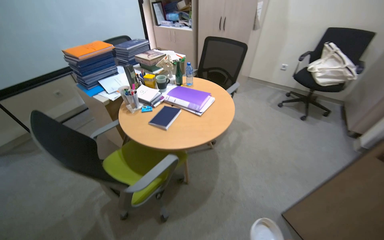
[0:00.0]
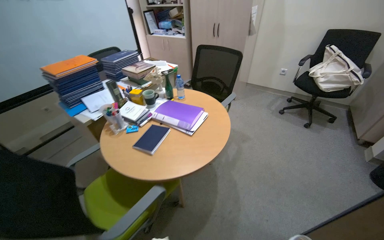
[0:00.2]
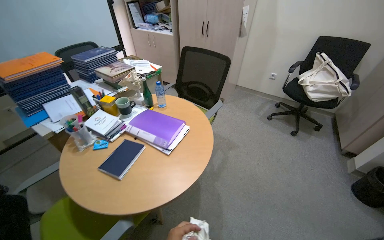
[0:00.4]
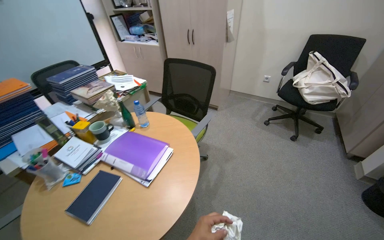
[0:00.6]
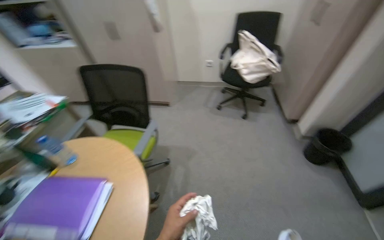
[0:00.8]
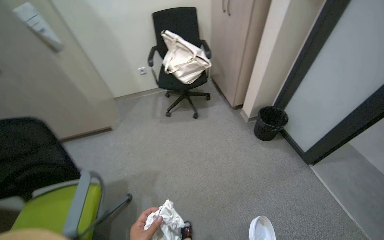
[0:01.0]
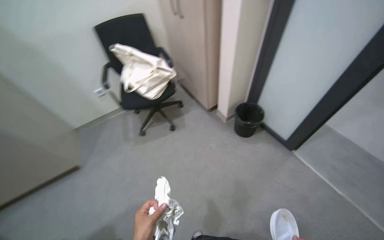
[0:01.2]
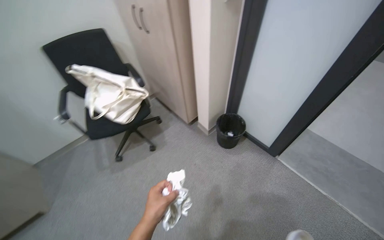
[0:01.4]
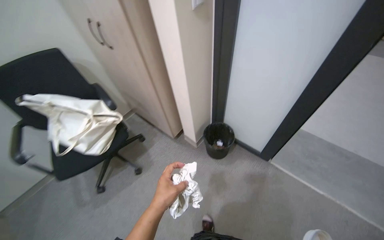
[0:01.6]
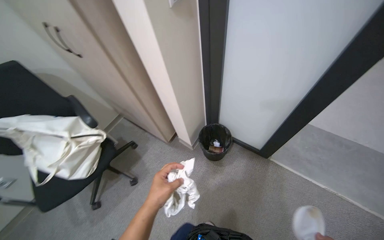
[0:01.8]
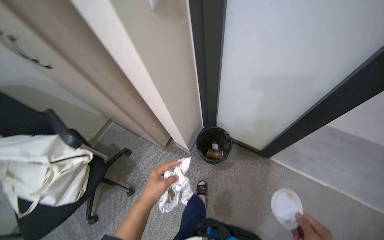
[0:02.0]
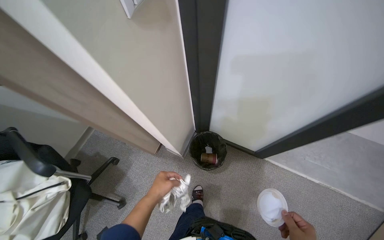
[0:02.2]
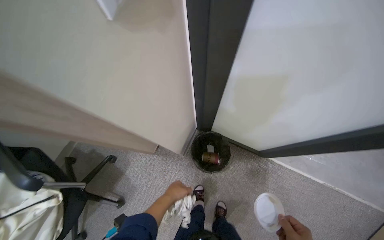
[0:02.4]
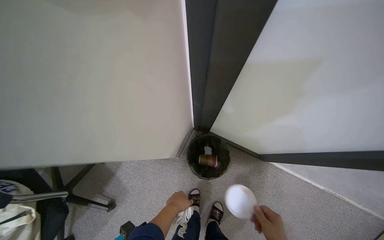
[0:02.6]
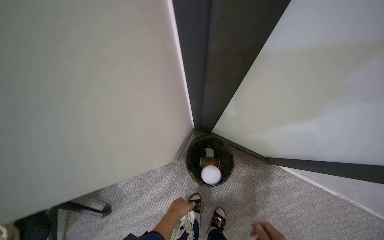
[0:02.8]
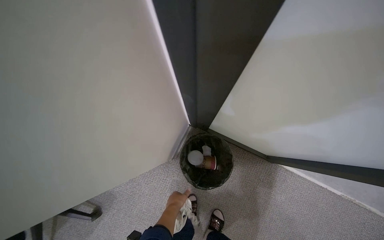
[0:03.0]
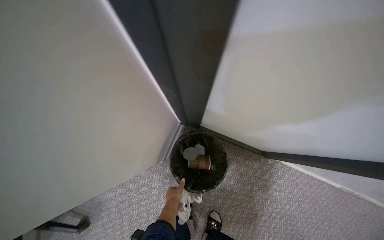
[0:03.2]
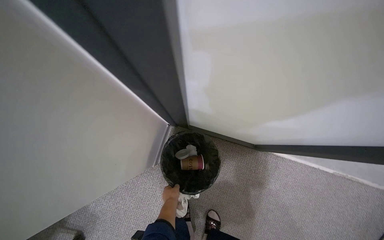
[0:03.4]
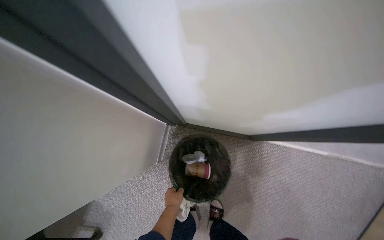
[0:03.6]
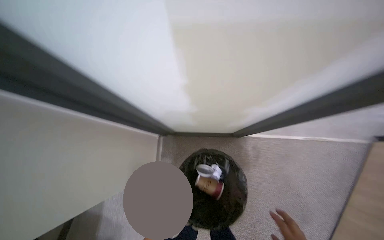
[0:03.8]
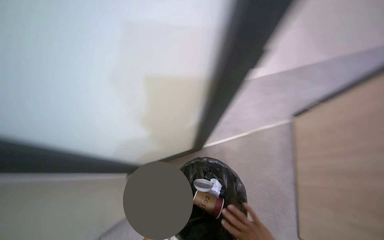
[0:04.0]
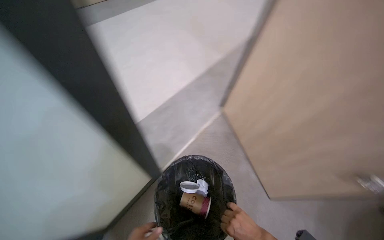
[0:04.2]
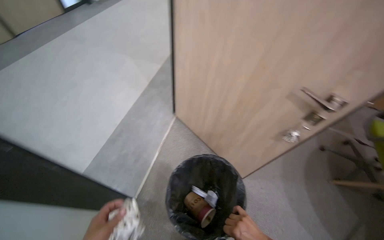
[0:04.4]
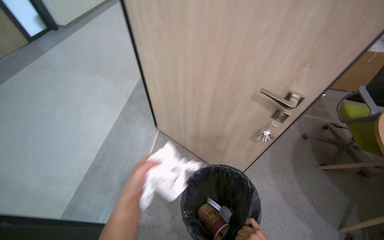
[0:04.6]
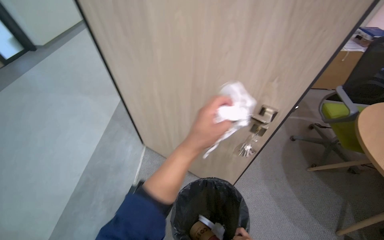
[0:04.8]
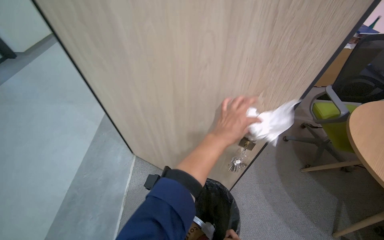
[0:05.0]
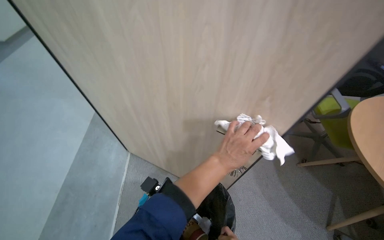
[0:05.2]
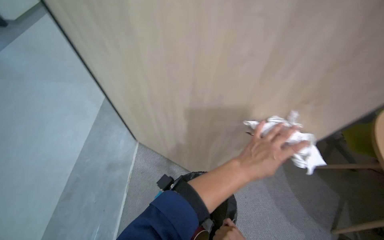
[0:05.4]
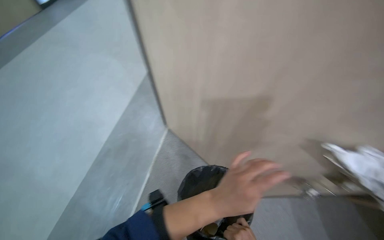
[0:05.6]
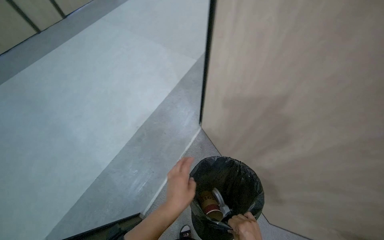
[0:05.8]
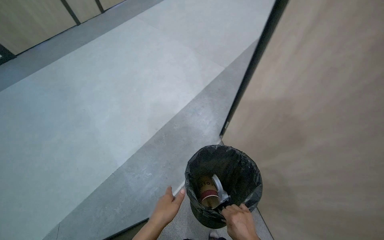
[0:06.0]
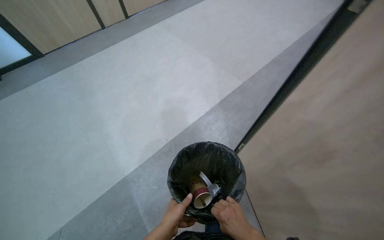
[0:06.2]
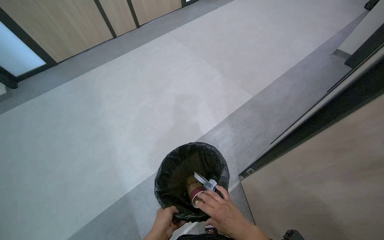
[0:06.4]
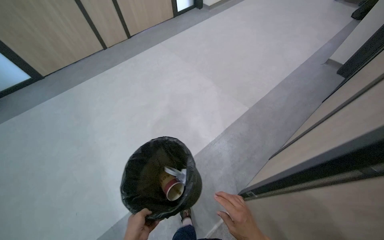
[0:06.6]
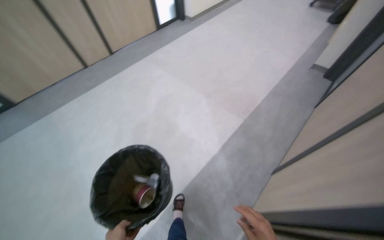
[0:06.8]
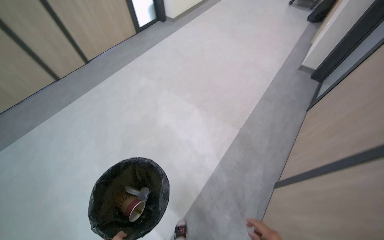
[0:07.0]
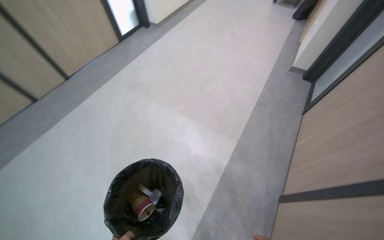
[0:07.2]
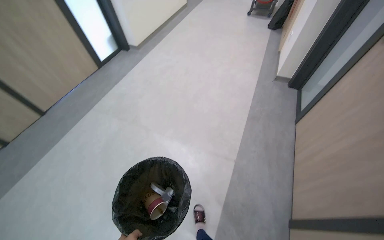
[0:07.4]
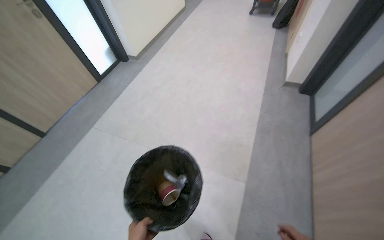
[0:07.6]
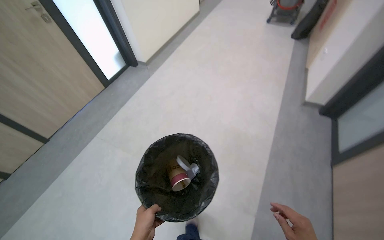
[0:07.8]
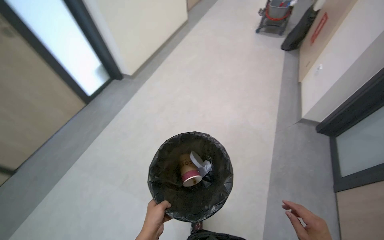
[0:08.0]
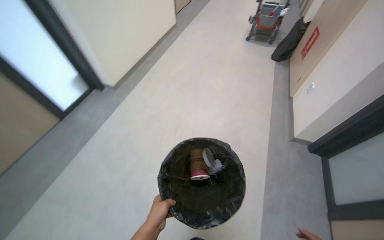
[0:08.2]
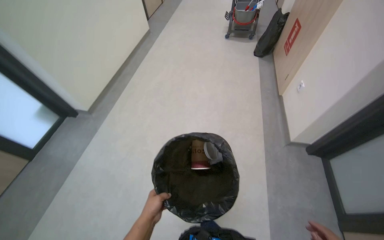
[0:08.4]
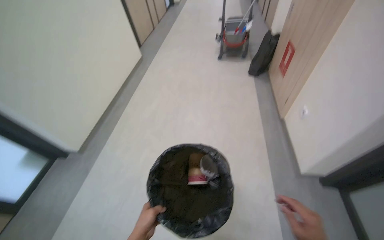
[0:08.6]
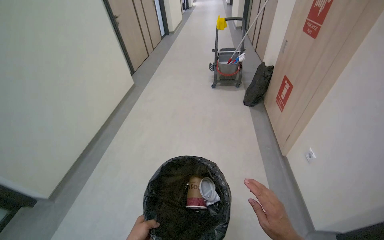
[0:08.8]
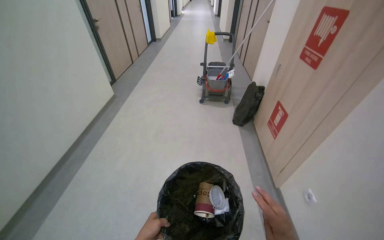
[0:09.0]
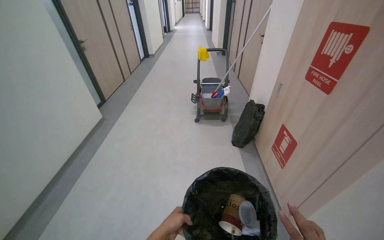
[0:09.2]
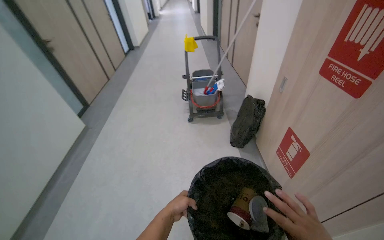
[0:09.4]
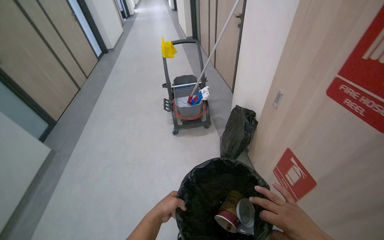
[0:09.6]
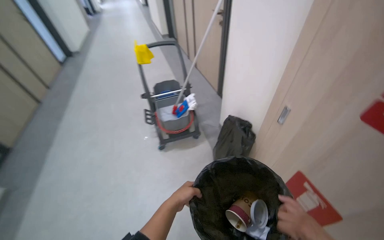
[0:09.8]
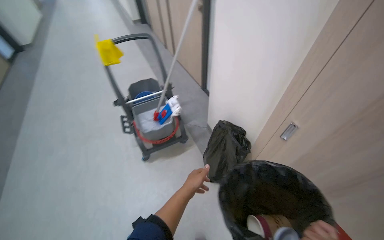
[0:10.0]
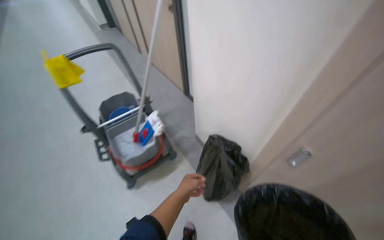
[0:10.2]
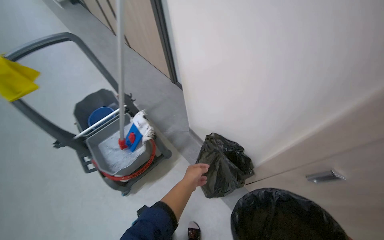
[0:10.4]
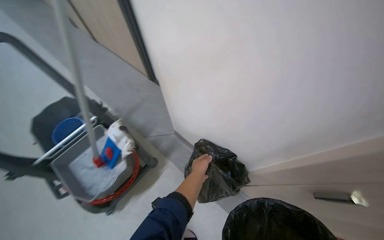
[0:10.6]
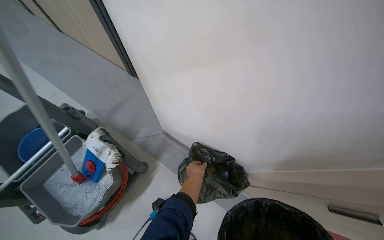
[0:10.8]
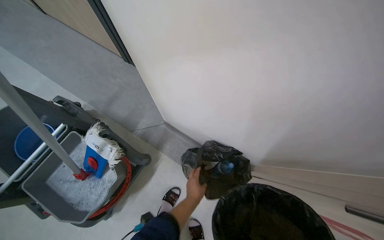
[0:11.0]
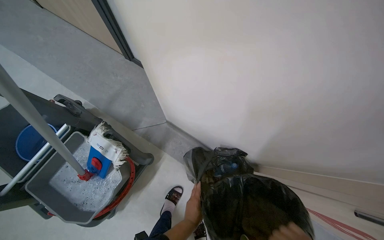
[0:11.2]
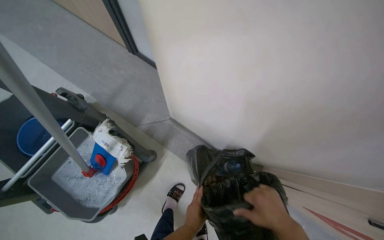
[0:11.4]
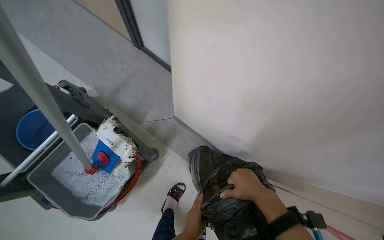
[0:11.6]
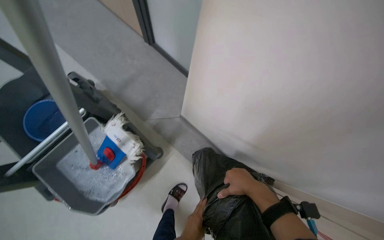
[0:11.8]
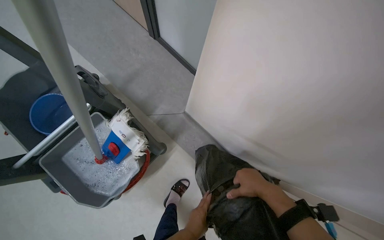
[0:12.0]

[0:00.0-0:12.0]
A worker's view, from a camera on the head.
Job: managing trash.
The whole recording: Emptying office trash bins. The worker collects trash from office bins and empties them into a larger bag on the cleaning cart.
0:00.0 to 0:01.6: The camera is carried some 1.5 m. The wearer's head swings approximately 85 degrees to the right.
0:01.6 to 0:03.0: The camera is carried about 80 cm. The view tips downward by about 20 degrees.
0:03.0 to 0:04.4: The head rotates roughly 60 degrees to the right.
0:06.0 to 0:07.6: The camera travels roughly 1.5 m.
0:07.6 to 0:09.0: The camera travels roughly 1.5 m. The head rotates roughly 20 degrees to the right. The view tilts roughly 15 degrees upward.
0:09.0 to 0:10.4: The wearer moves roughly 1.5 m. The wearer's head swings approximately 45 degrees to the right. The camera pitches downward, by approximately 15 degrees.
0:10.4 to 0:12.0: The camera is carried roughly 50 cm. The view tips downward by roughly 20 degrees.

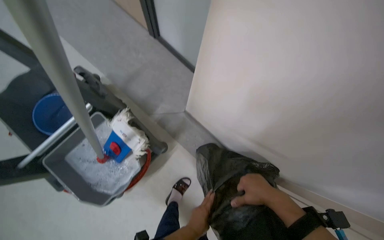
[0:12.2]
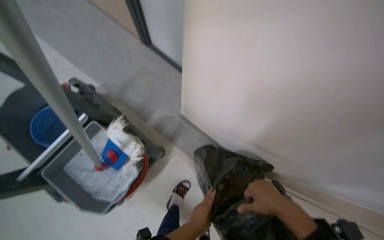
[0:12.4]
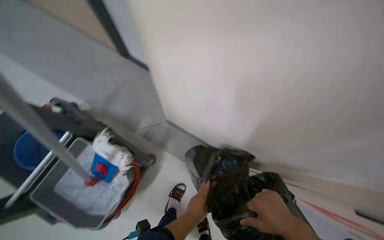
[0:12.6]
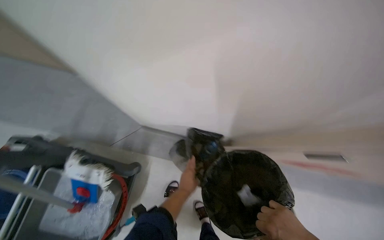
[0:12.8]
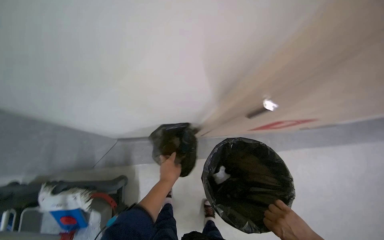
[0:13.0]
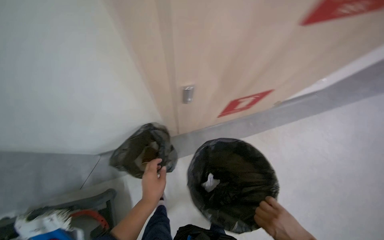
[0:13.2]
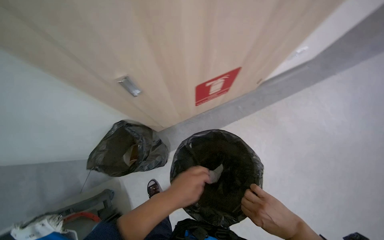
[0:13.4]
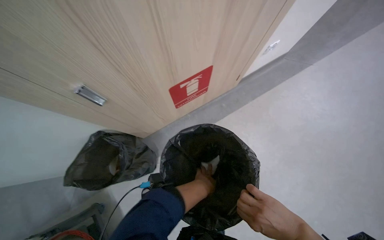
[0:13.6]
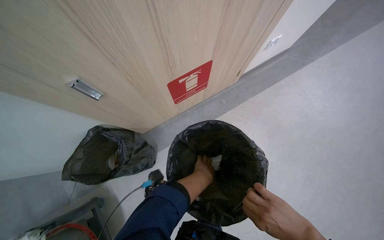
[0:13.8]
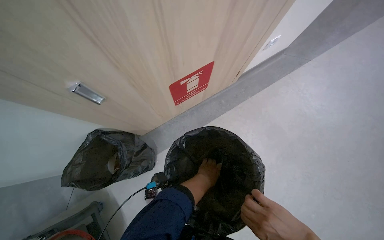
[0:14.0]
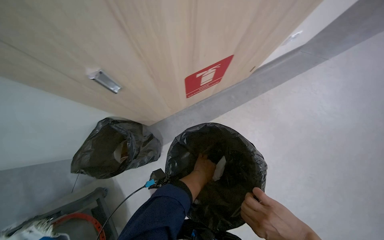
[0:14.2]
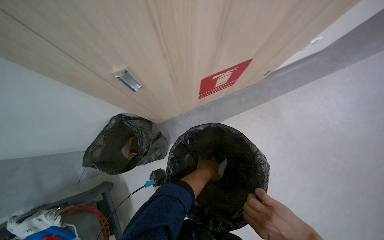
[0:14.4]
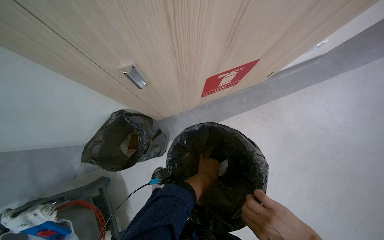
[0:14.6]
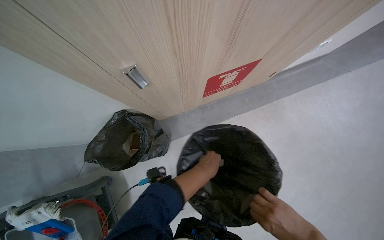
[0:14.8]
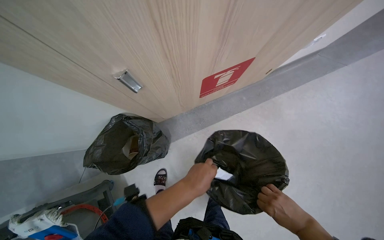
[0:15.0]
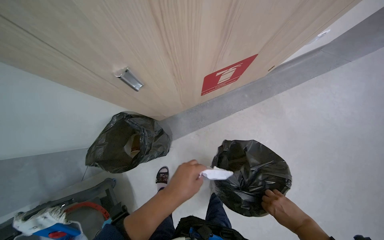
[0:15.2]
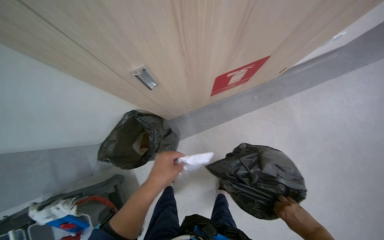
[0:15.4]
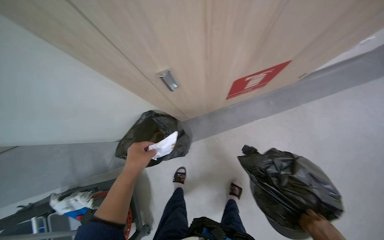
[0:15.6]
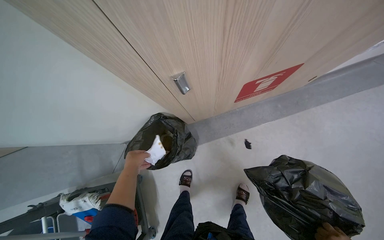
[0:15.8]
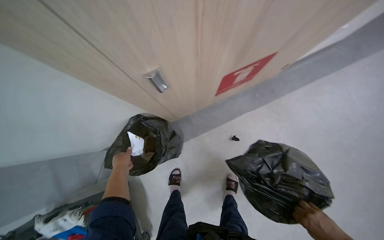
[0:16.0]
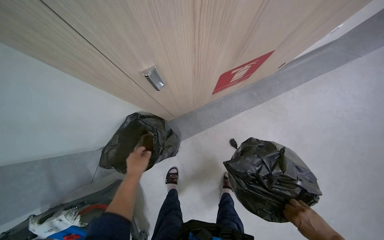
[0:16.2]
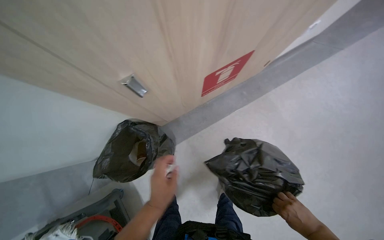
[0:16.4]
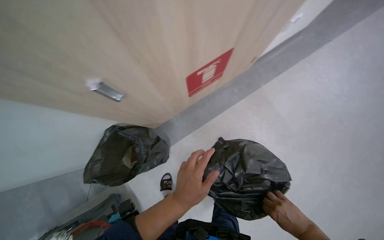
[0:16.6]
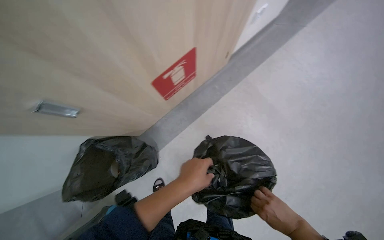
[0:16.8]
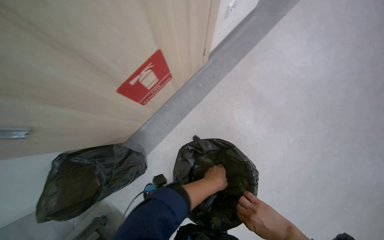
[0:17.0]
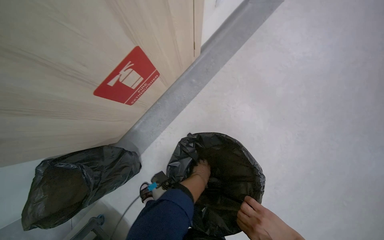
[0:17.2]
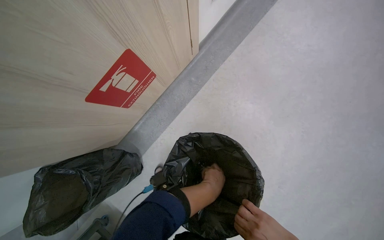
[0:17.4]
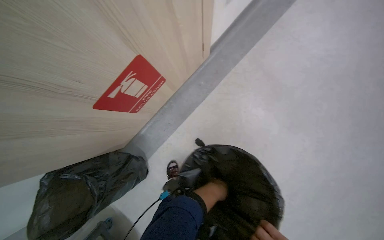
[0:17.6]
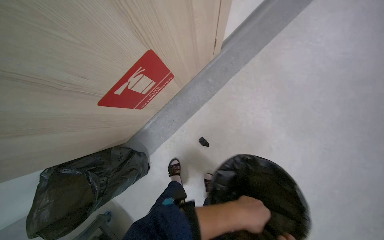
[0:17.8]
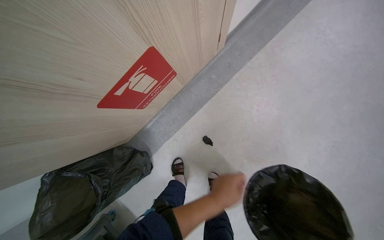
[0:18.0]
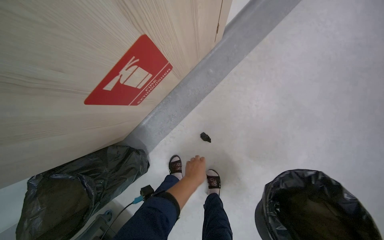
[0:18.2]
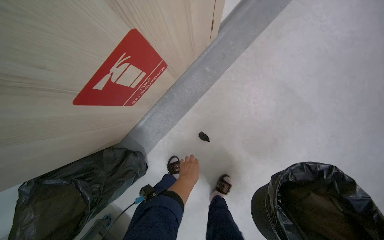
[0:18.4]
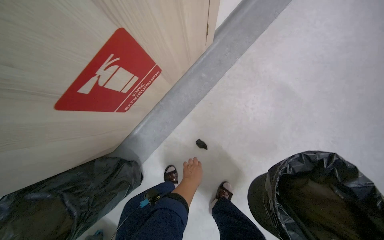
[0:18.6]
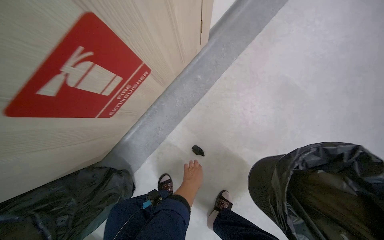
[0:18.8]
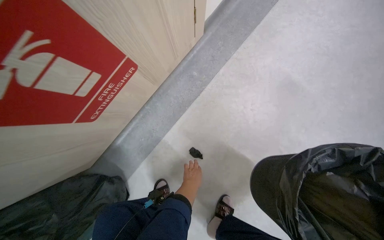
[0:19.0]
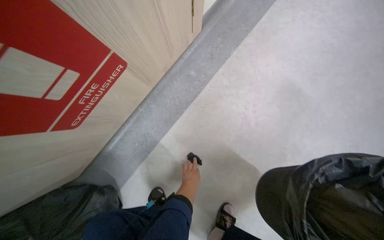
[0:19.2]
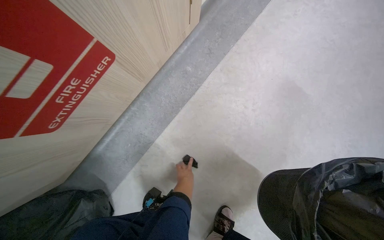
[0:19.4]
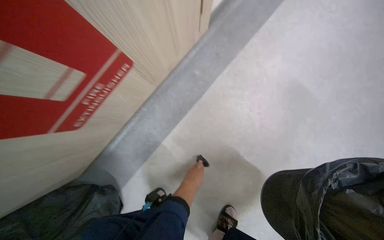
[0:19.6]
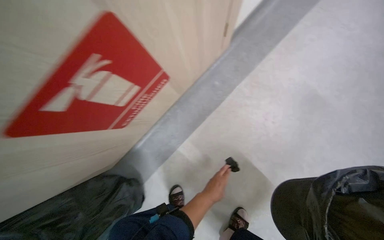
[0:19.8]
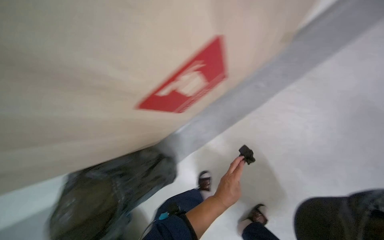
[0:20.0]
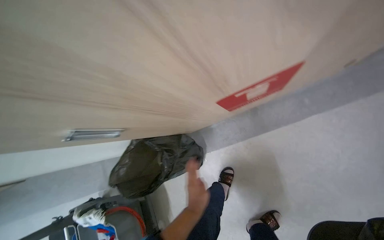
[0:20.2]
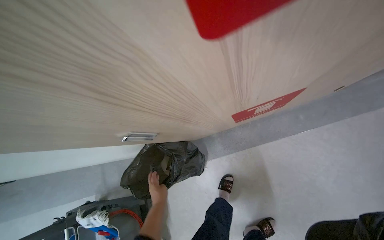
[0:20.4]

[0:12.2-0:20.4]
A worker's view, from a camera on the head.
Job: managing trash.
The whole recording: Emptying office trash bins. The worker collects trash from office bins and empties them into a larger bag on the cleaning cart.
0:12.2 to 0:13.8: The camera travels roughly 70 cm. The scene turns approximately 70 degrees counterclockwise in the picture.
0:13.8 to 0:15.4: The left hand travels to the left and nearer to the camera by some 30 cm.
0:15.4 to 0:17.2: Everything in view rotates roughly 25 degrees counterclockwise. The left hand travels to the right and farther from the camera by approximately 40 cm.
0:17.2 to 0:18.8: The left hand moves nearer and farther over some 15 cm, changing direction 3 times.
0:18.8 to 0:20.4: The head rotates approximately 30 degrees to the left.
